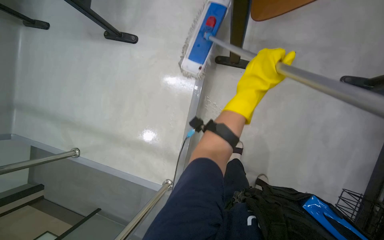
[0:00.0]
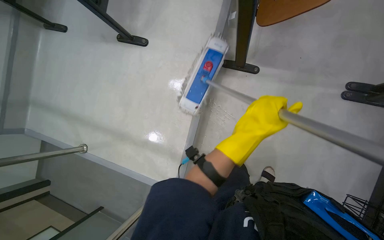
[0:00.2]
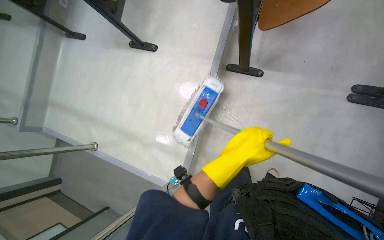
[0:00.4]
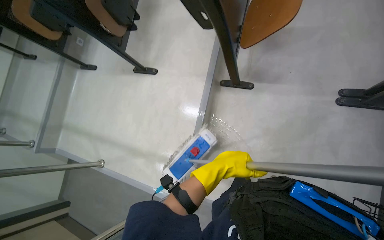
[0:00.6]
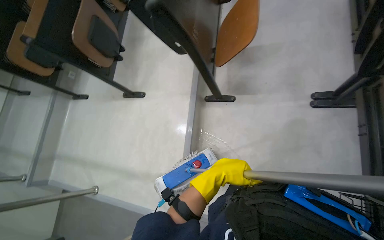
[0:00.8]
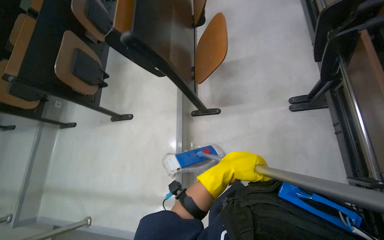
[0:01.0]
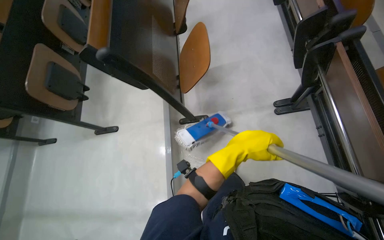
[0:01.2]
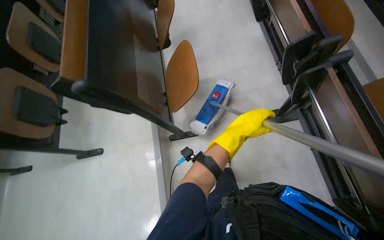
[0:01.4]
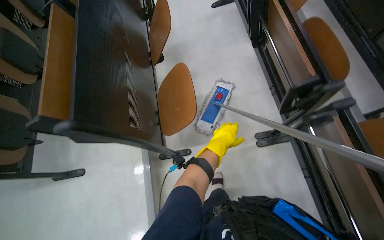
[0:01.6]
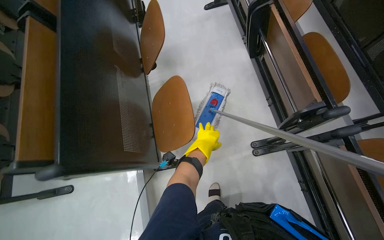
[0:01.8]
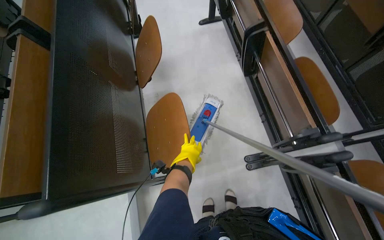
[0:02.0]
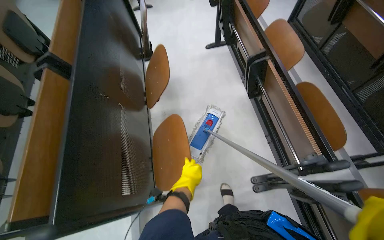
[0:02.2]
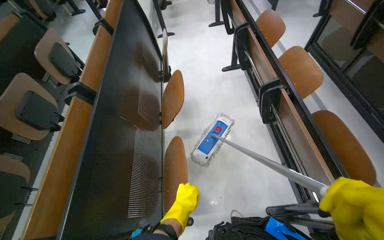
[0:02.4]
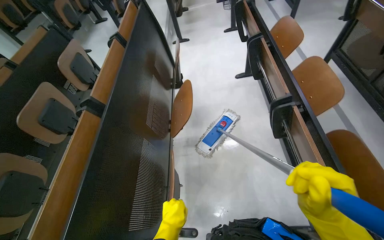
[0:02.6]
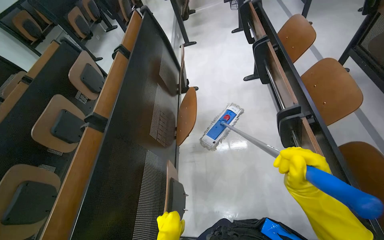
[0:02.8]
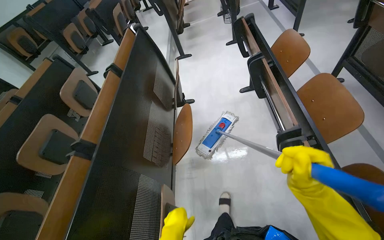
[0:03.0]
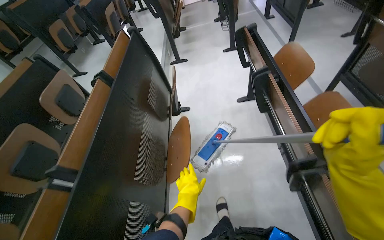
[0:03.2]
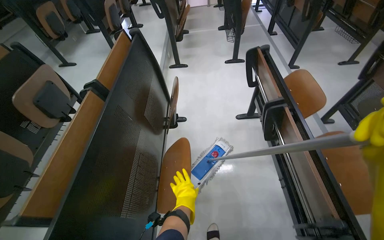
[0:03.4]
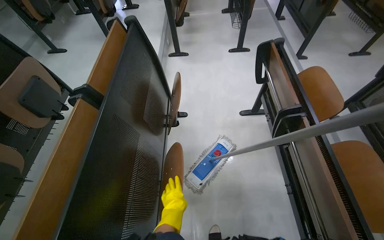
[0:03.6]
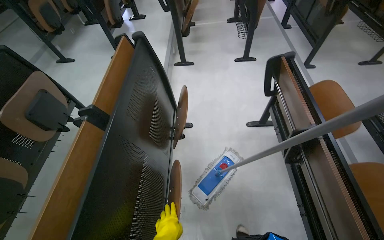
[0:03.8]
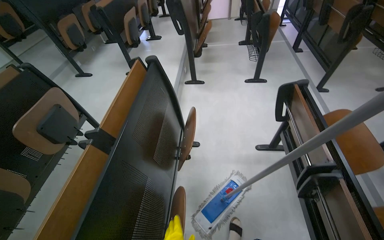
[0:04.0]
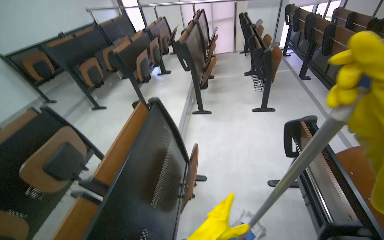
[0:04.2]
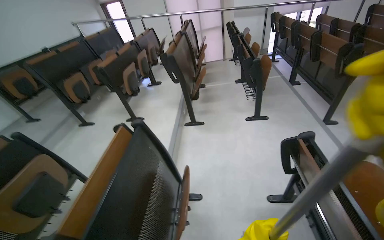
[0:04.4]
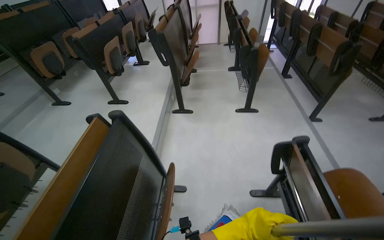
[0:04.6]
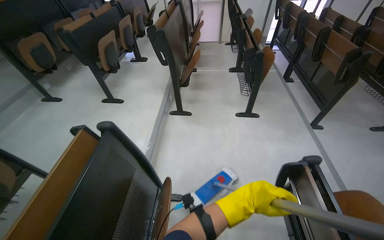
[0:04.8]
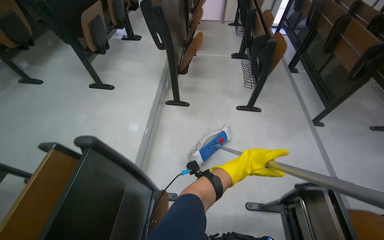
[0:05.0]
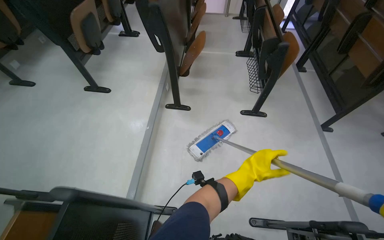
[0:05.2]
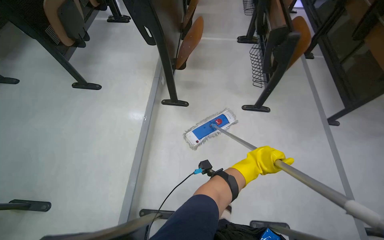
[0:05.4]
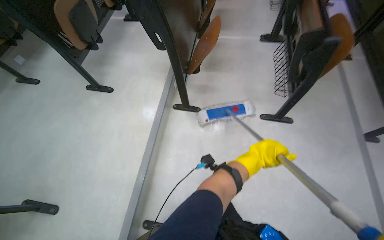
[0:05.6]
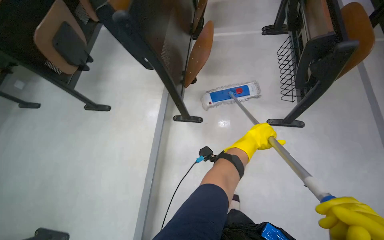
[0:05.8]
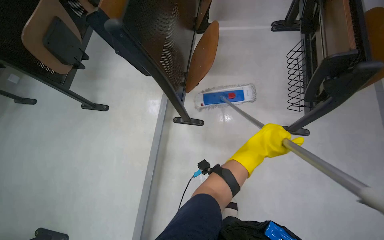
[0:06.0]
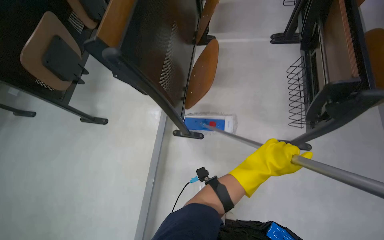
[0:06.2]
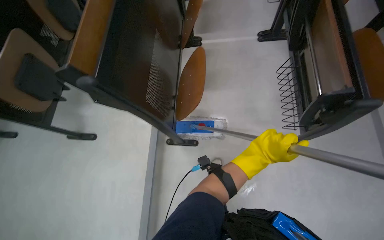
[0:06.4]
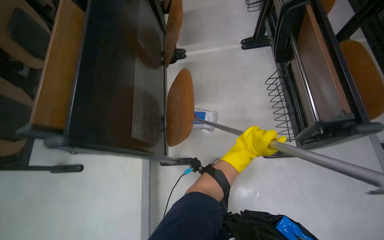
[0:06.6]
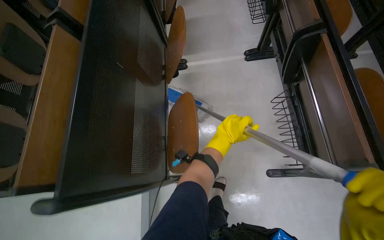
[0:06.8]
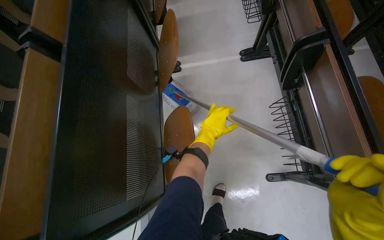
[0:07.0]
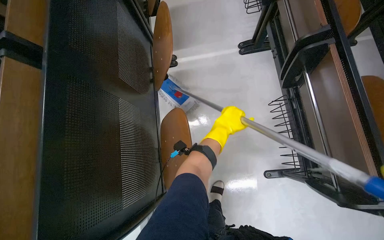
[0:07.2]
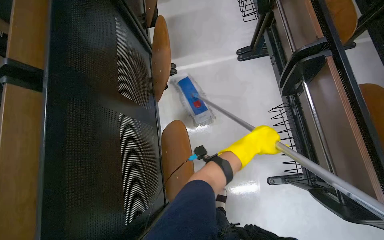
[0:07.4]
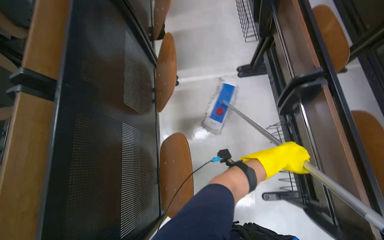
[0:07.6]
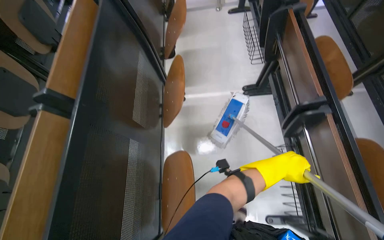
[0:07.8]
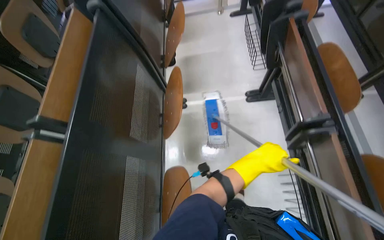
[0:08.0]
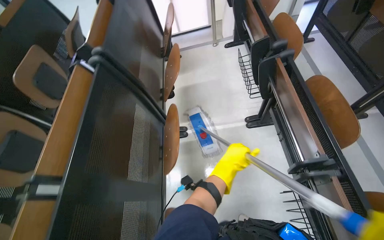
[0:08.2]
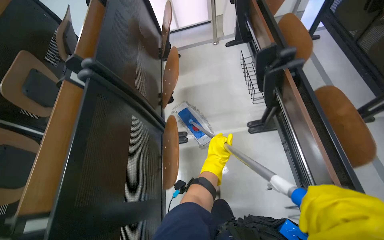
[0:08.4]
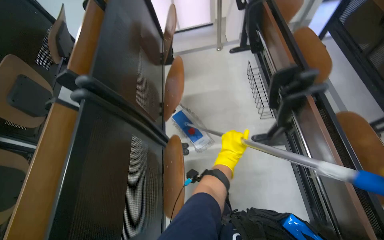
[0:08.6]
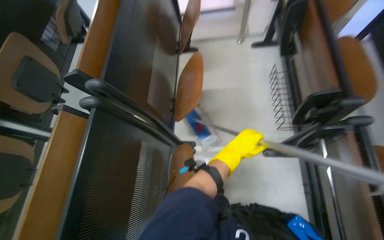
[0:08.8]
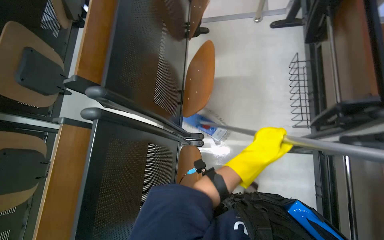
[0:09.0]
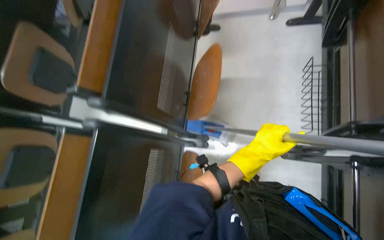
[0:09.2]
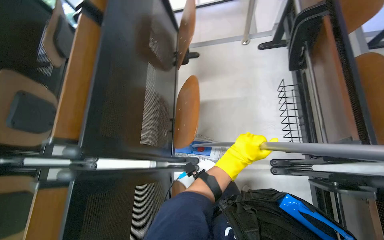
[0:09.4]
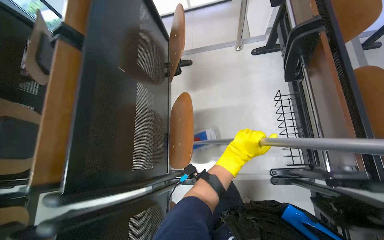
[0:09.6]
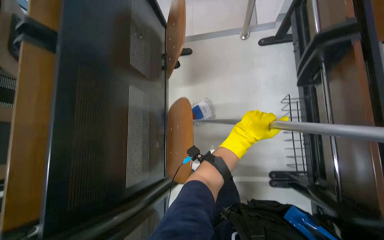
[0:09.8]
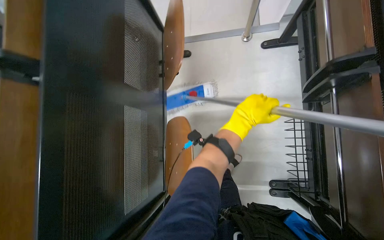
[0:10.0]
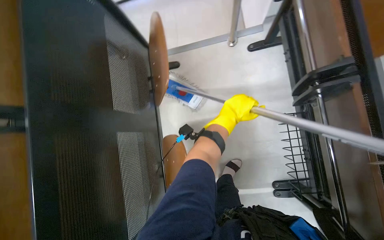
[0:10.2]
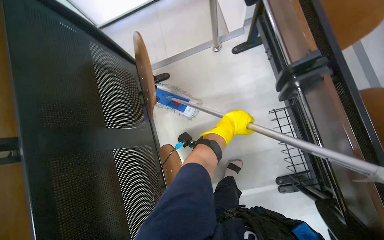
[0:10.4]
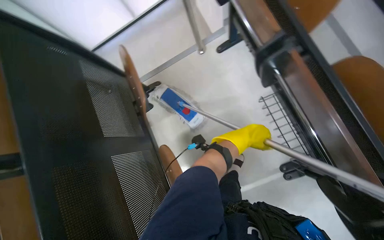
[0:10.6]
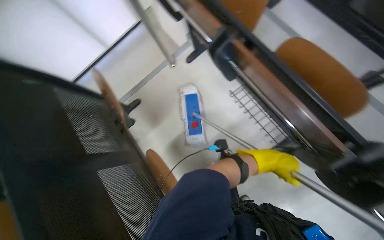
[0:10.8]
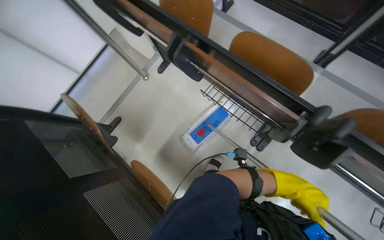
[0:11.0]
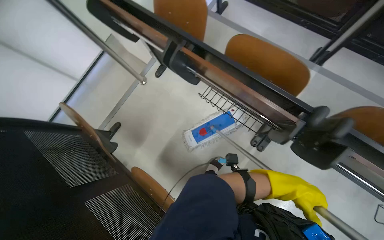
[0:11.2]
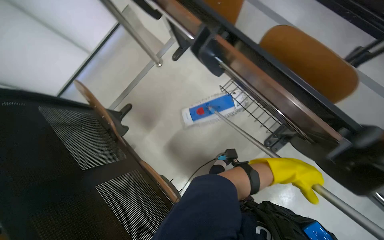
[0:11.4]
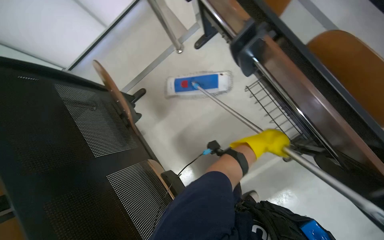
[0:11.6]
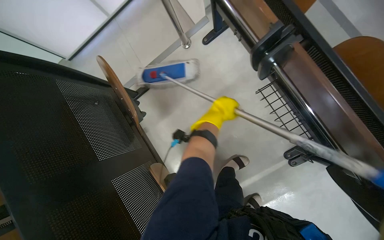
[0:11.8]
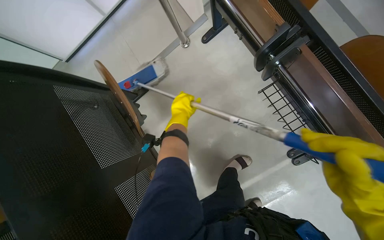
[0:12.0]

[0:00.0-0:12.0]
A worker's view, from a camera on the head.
Job: mopping floor.
The whole recording: Mopping lecture hall floor. The worker mops the floor of the lecture hall, moving chairs and re-wetting the mop as needed.
0:00.0 to 0:01.6: The camera pitches upward, by approximately 30 degrees.
0:01.6 to 0:03.0: The camera is carried approximately 50 cm. The view tips upward by approximately 15 degrees.
0:03.0 to 0:04.4: The camera is carried some 80 cm. The camera pitches upward, by about 15 degrees.
0:04.4 to 0:06.0: The head travels some 1 m. The camera pitches downward, by roughly 30 degrees.
0:06.0 to 0:07.6: The head travels some 80 cm.
0:07.6 to 0:09.0: The wearer moves about 70 cm.
0:09.0 to 0:10.4: The head travels roughly 60 cm.

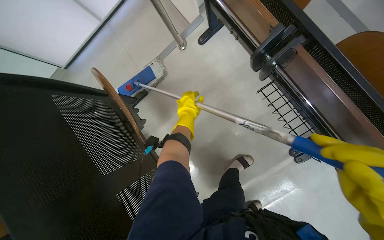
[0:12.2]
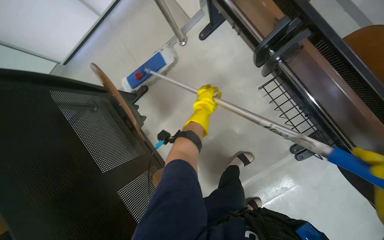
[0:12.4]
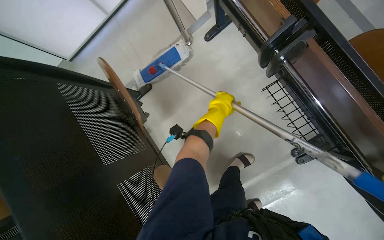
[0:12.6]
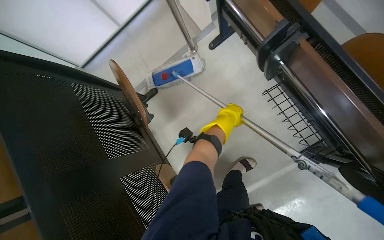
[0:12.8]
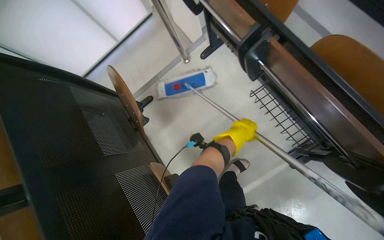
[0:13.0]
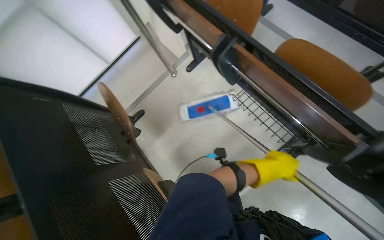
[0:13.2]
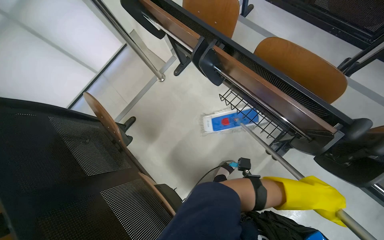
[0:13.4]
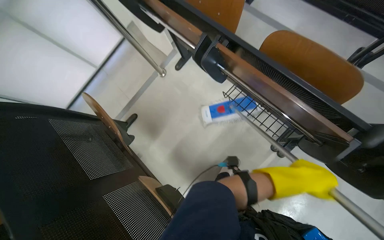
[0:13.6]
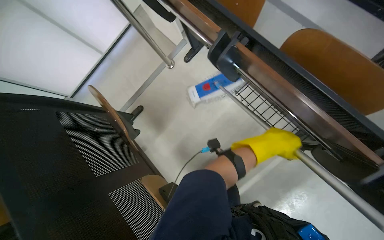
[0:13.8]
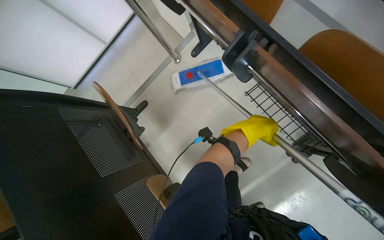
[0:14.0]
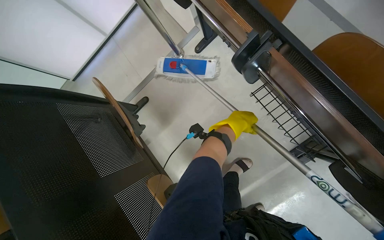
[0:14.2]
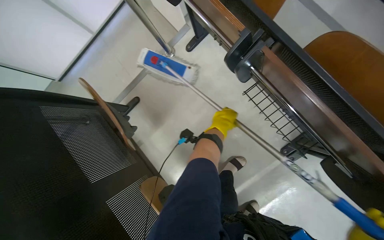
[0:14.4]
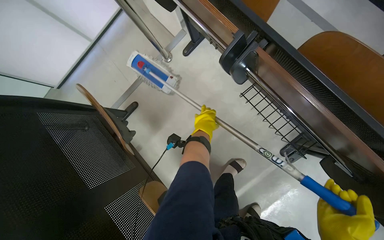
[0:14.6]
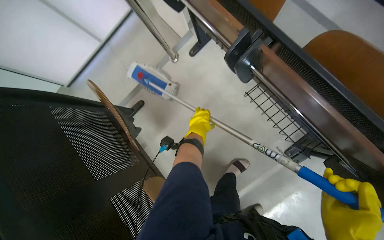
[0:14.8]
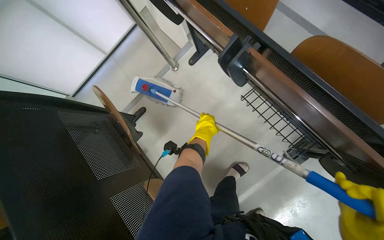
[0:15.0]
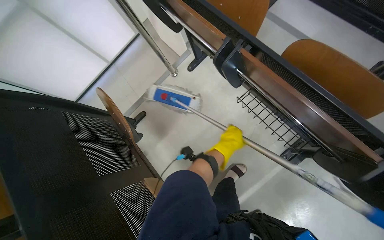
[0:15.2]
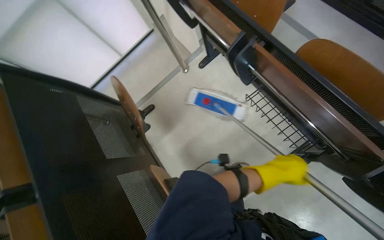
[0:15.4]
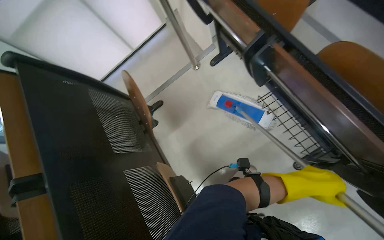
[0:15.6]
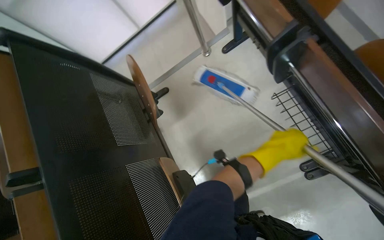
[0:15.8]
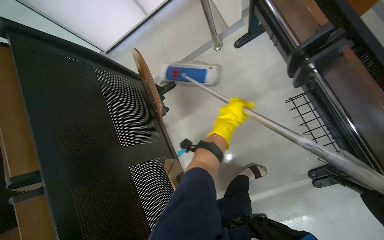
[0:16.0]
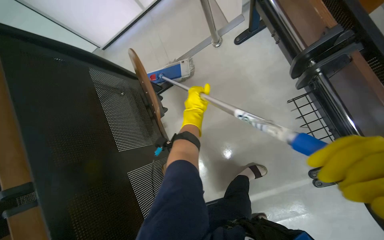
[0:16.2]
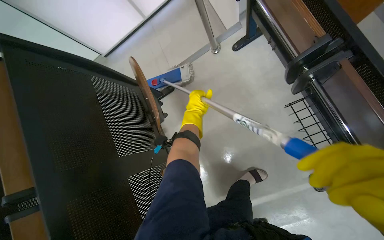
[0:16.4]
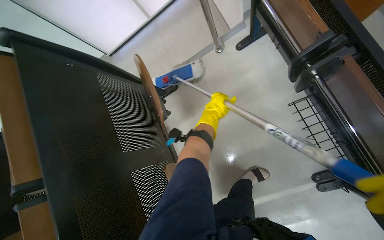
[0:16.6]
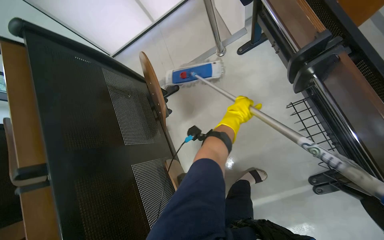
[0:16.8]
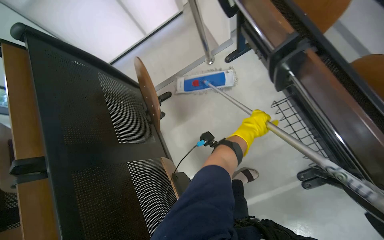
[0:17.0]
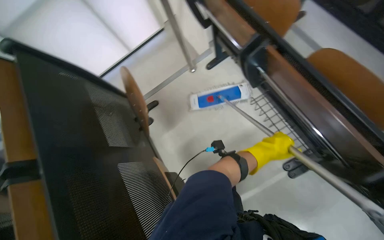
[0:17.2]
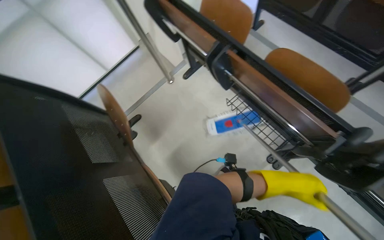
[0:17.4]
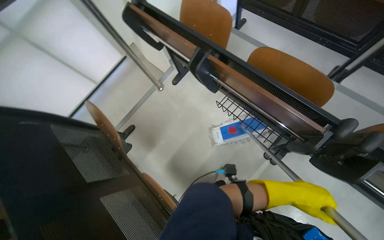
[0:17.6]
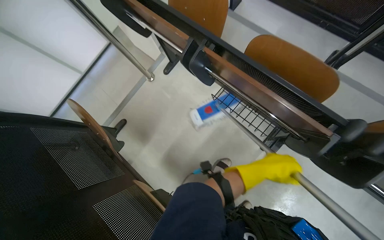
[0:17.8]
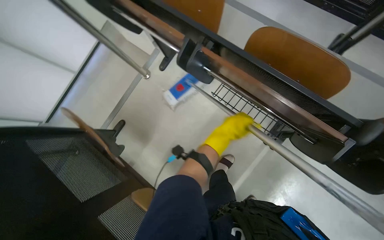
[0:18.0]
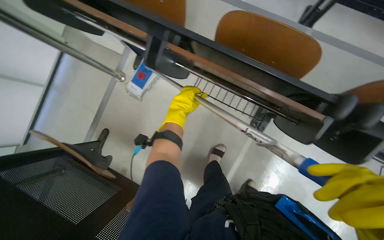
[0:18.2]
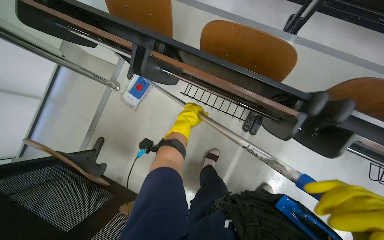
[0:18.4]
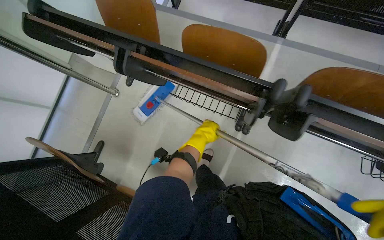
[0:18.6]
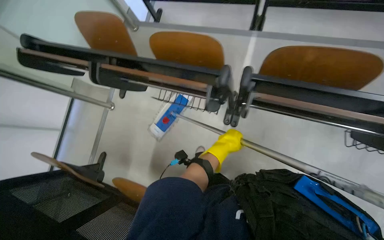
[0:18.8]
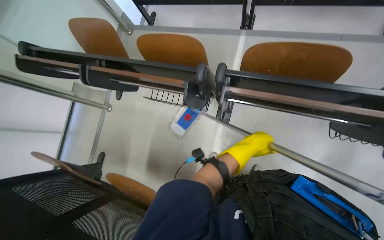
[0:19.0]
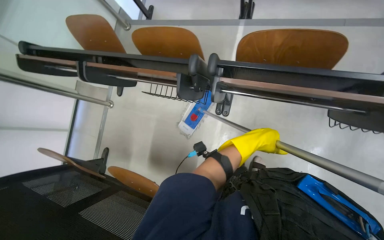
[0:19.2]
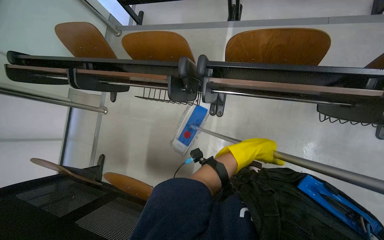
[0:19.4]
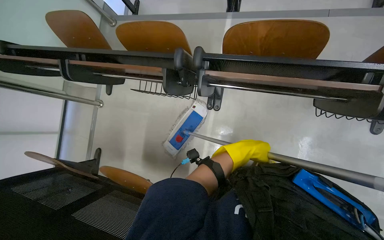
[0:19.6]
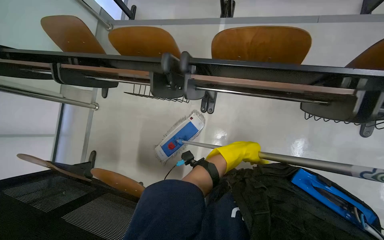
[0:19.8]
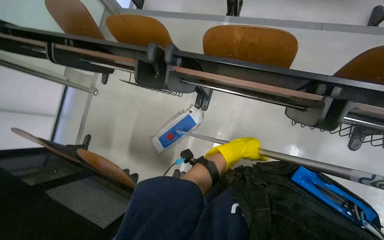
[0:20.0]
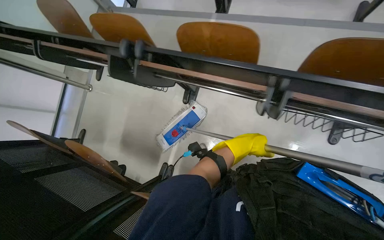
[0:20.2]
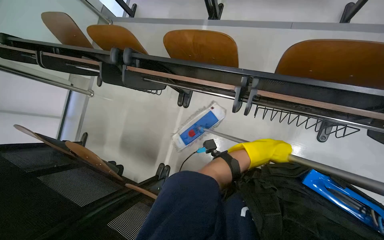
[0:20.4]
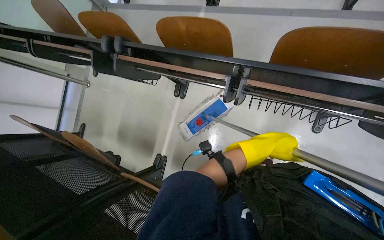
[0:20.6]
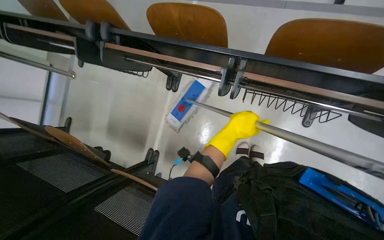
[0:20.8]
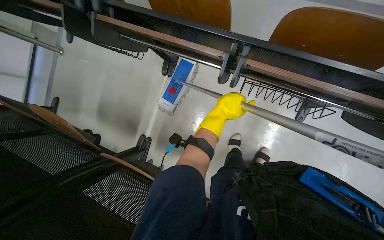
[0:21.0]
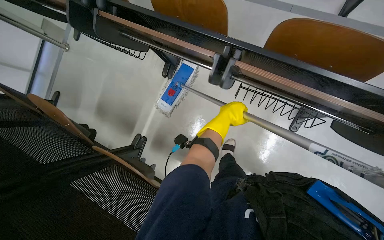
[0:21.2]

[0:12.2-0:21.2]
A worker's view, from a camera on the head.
Job: mopping floor.
The whole recording: Mopping lecture hall floor. The worker mops the floor of the lecture hall, moving chairs and re-wetting the mop as needed.
0:12.2 to 0:13.8: The left hand travels to the right, nearer to the camera and down the picture by some 40 cm.
0:13.8 to 0:15.2: The left hand moves farther from the camera and to the left, some 15 cm.
0:15.2 to 0:16.6: The left hand swings left and right, about 30 cm each way, with 2 reversals.
0:16.6 to 0:18.2: The head rotates some 40 degrees to the right.
0:18.2 to 0:19.8: The wearer moves some 60 cm.
0:19.8 to 0:21.2: The head travels to the right, some 40 cm.
